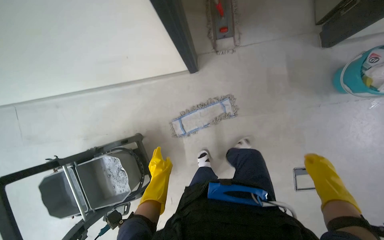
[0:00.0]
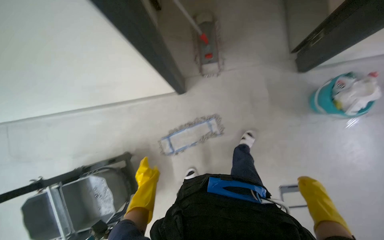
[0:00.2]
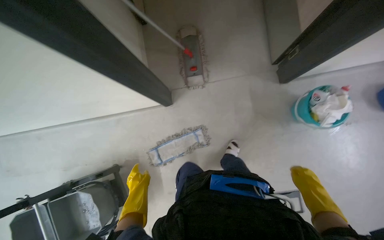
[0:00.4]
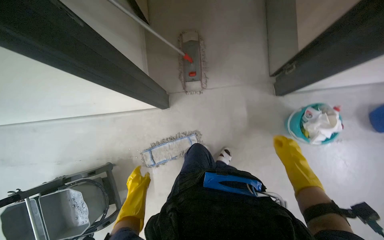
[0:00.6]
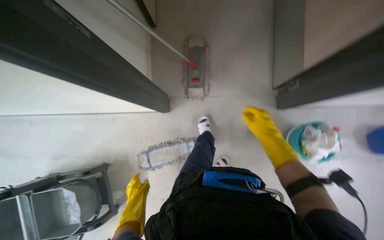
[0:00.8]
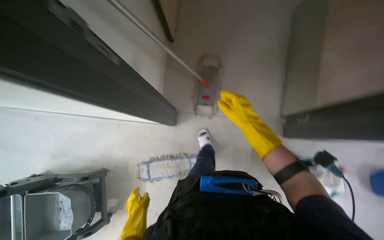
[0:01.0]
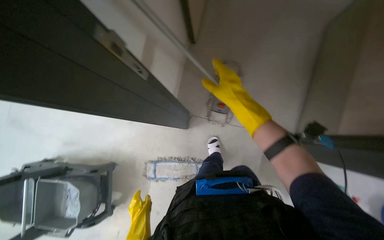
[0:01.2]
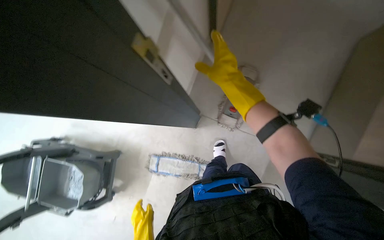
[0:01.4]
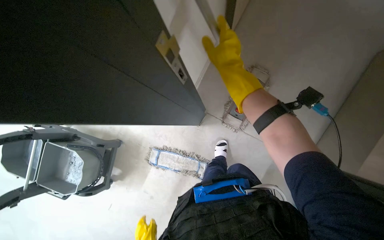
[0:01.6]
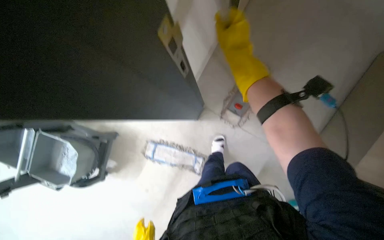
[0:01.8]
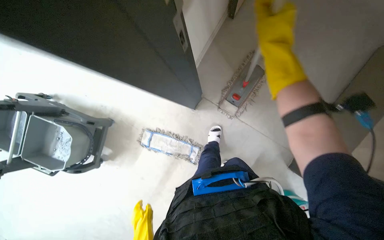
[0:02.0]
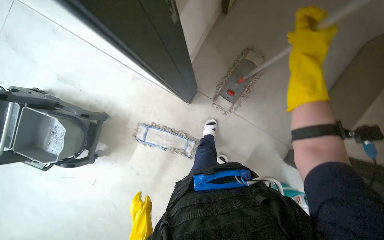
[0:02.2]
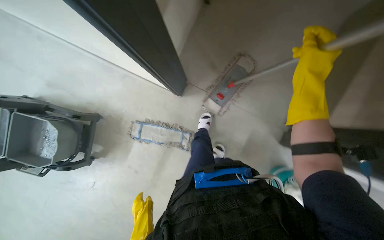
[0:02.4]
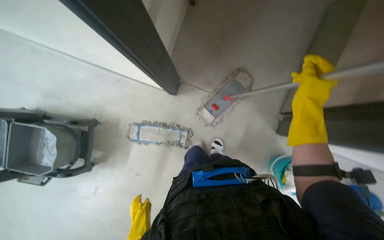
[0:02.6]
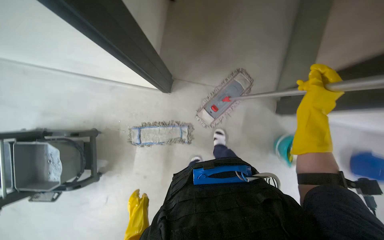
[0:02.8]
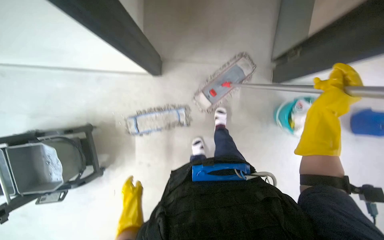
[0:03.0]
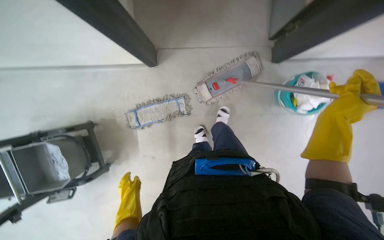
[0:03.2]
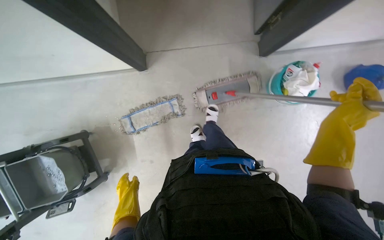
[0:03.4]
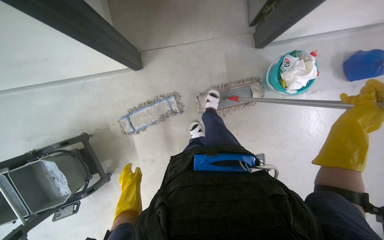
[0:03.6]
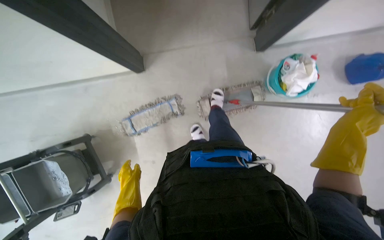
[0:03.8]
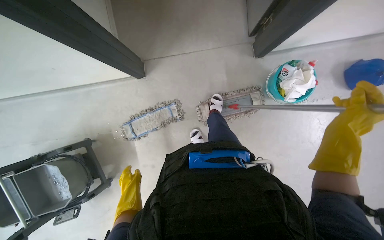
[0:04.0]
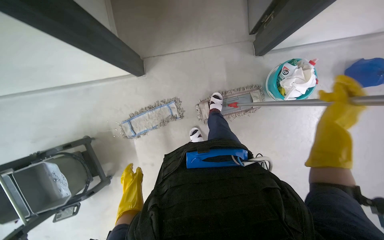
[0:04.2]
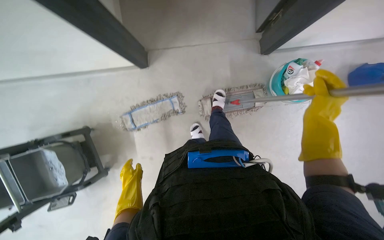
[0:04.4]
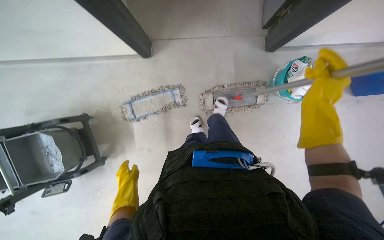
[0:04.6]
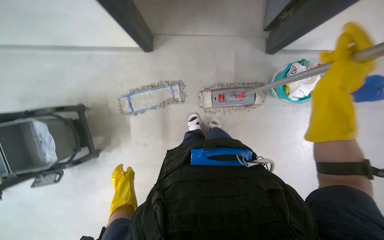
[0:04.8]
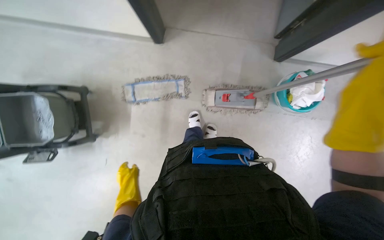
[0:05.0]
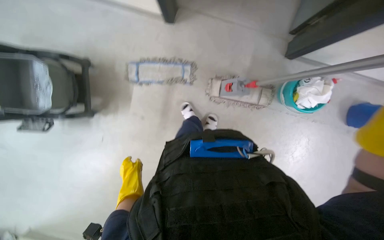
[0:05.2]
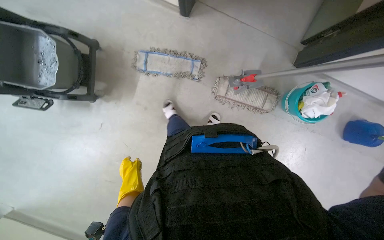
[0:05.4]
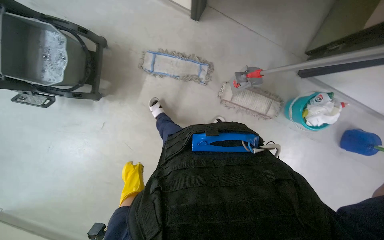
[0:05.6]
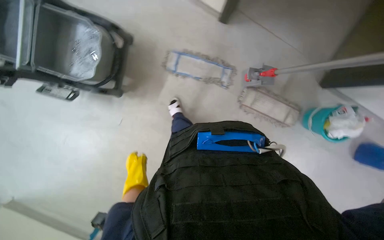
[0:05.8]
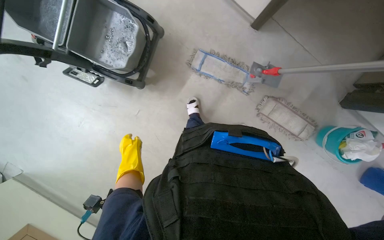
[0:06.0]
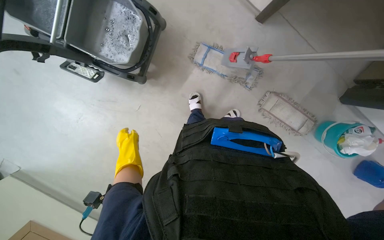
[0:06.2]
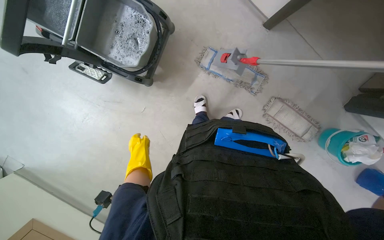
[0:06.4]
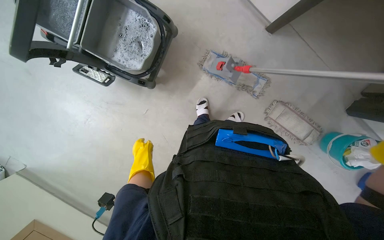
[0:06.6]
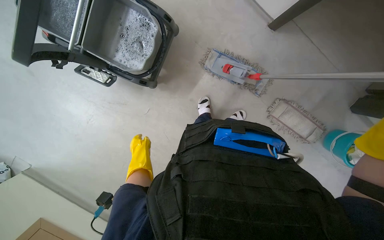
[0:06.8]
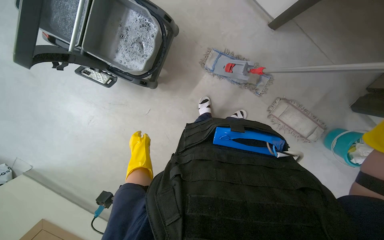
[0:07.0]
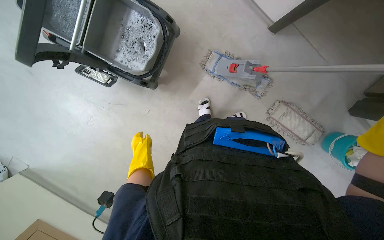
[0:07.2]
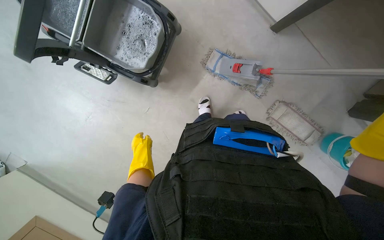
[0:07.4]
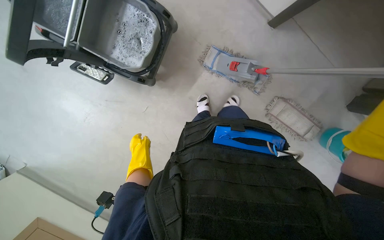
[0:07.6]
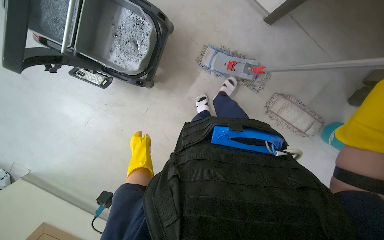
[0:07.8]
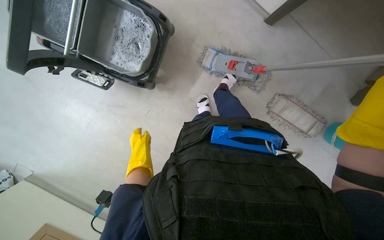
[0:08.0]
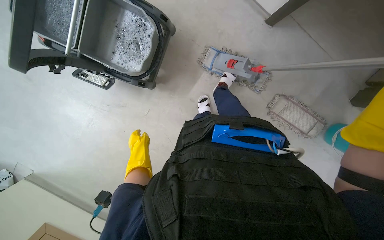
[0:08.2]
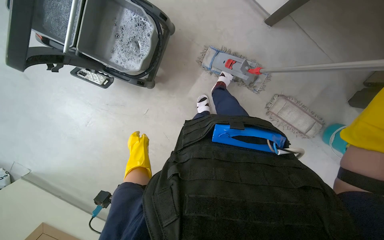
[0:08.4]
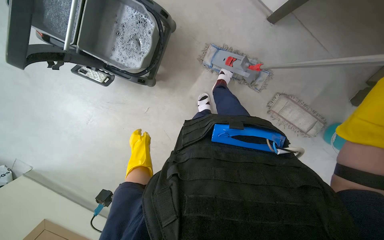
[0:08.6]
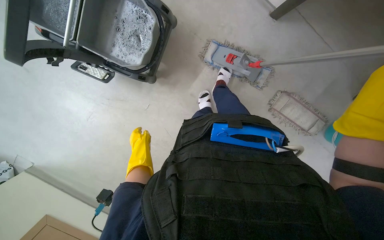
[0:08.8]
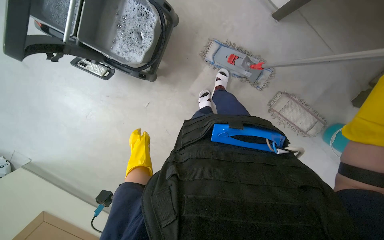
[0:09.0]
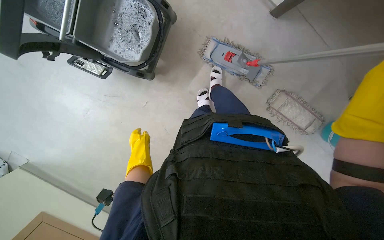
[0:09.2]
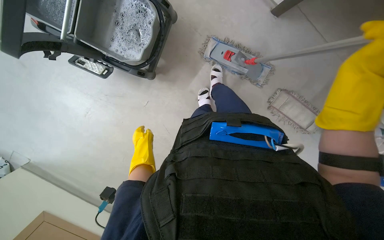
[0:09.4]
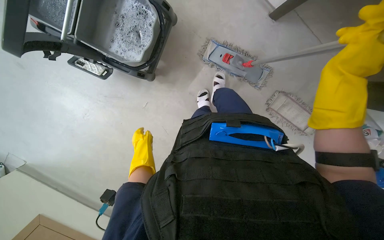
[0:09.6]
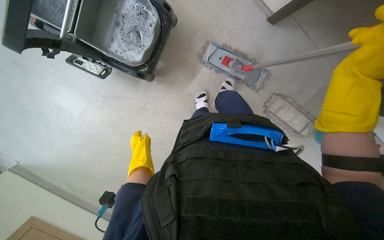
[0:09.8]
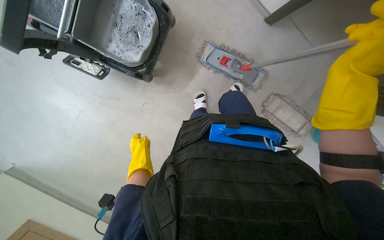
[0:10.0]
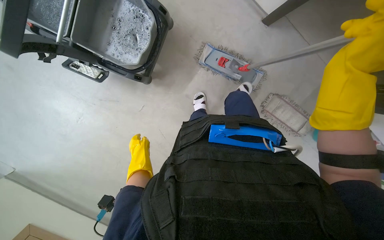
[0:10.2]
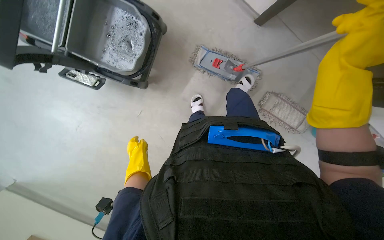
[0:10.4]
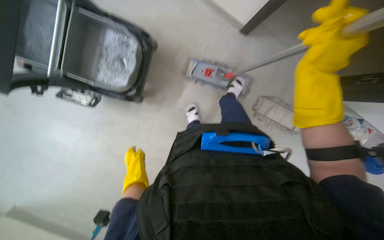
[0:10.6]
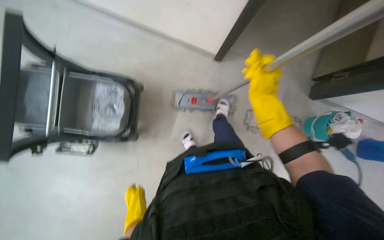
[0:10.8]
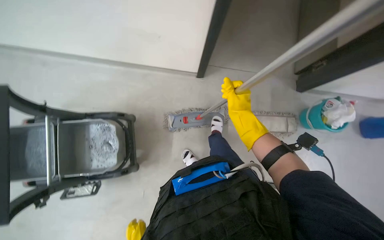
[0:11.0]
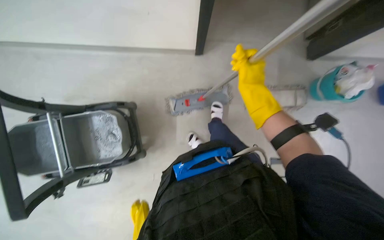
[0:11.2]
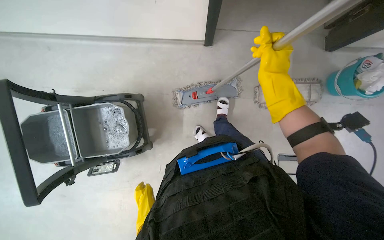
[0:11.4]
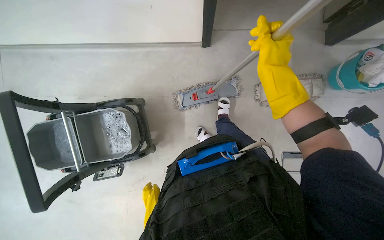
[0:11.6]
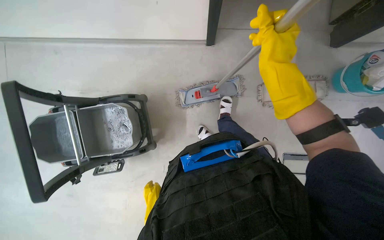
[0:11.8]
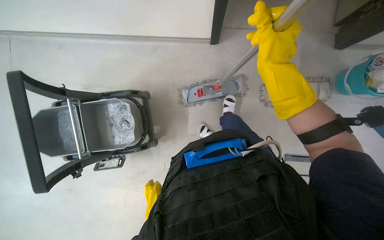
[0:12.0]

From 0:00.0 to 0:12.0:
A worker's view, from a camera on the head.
Job: mopping floor.
The whole recording: Mopping apartment floor. The worker mops the apartment floor with a flat mop, changing the mop head as needed.
From 0:00.0 to 0:01.6: The head travels approximately 50 cm. The scene turns some 35 degrees clockwise in the picture.
From 0:04.4 to 0:06.0: The wearer moves to the left, about 50 cm. The scene turns approximately 40 degrees clockwise in the picture.
From 0:10.4 to 0:12.0: The scene rotates counterclockwise by some 30 degrees.

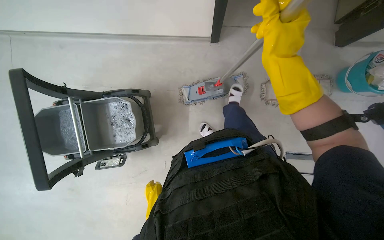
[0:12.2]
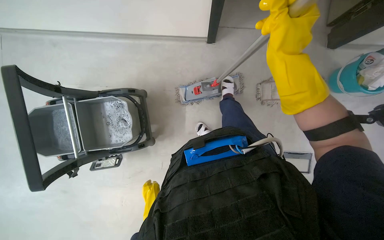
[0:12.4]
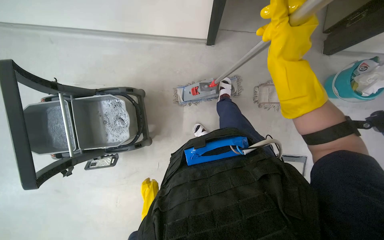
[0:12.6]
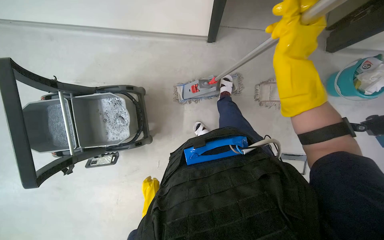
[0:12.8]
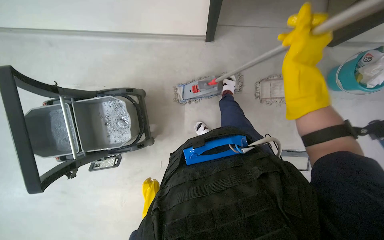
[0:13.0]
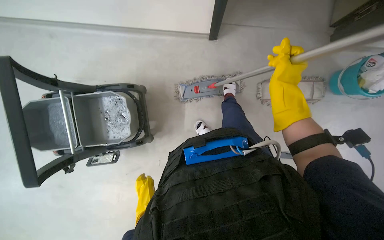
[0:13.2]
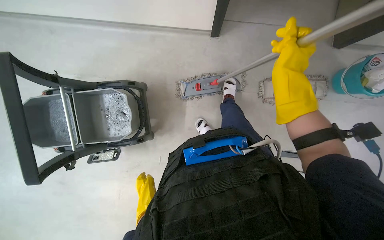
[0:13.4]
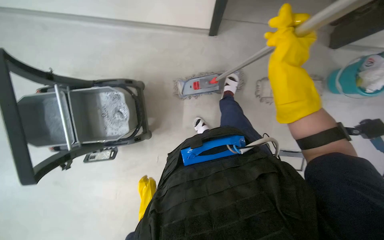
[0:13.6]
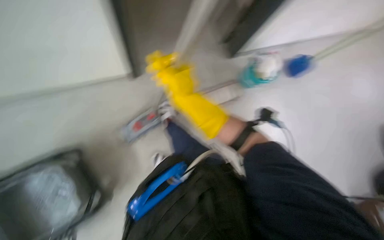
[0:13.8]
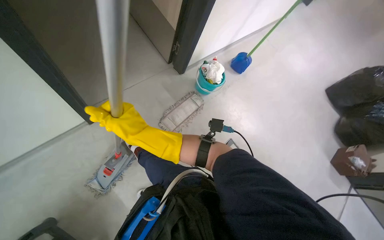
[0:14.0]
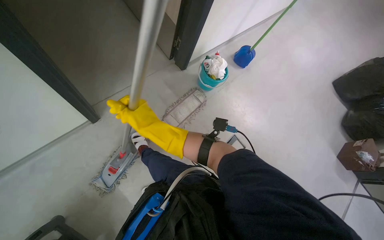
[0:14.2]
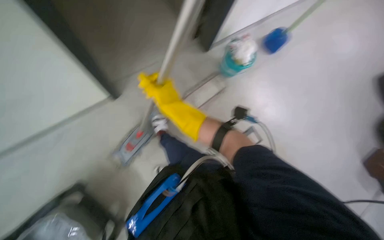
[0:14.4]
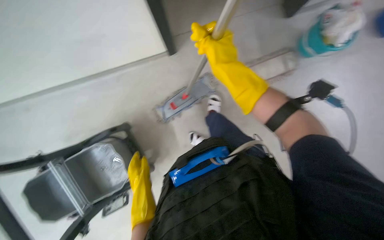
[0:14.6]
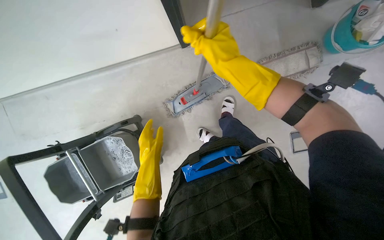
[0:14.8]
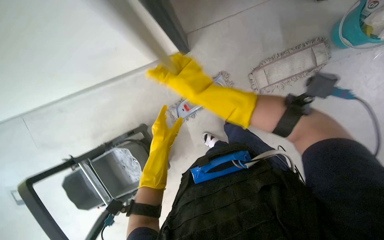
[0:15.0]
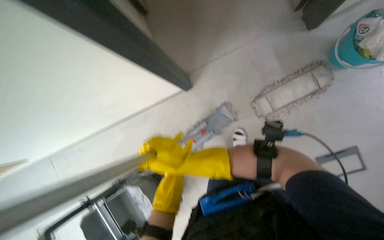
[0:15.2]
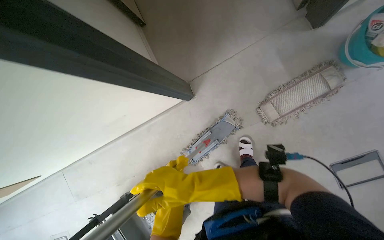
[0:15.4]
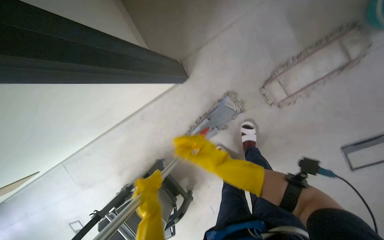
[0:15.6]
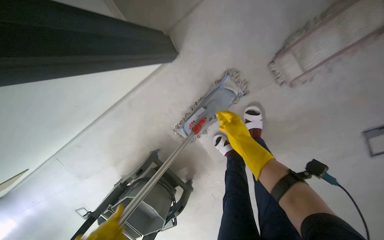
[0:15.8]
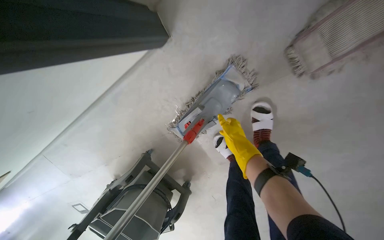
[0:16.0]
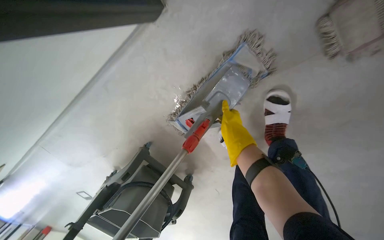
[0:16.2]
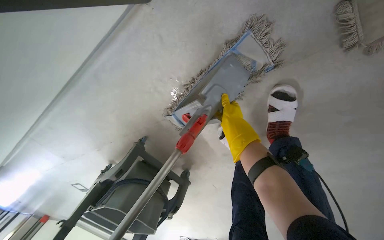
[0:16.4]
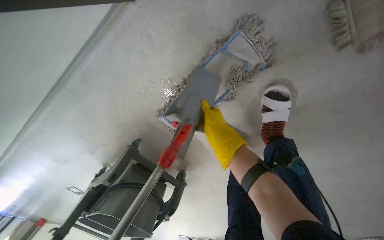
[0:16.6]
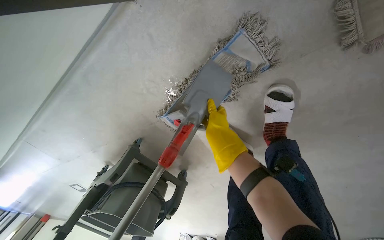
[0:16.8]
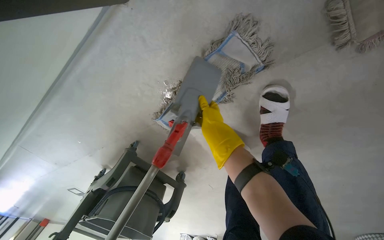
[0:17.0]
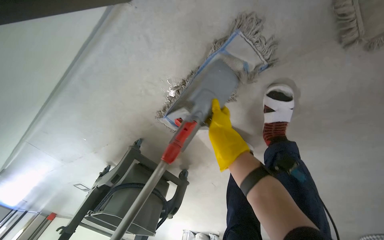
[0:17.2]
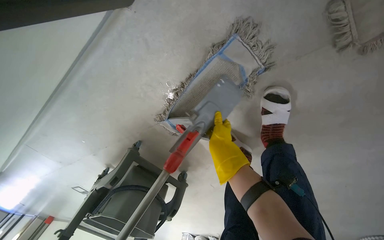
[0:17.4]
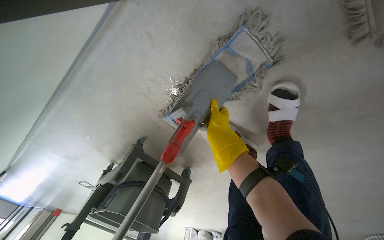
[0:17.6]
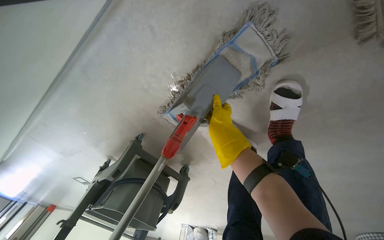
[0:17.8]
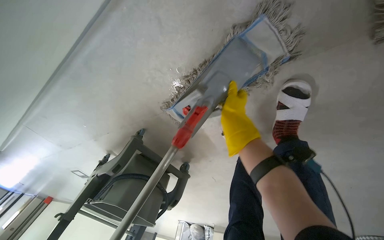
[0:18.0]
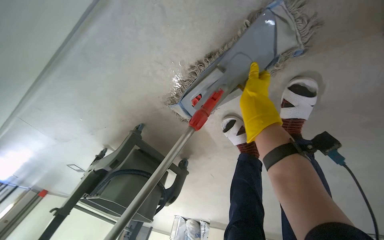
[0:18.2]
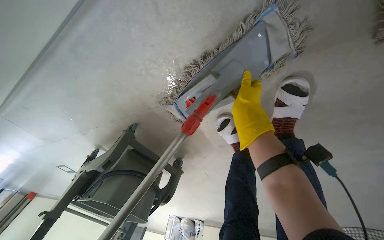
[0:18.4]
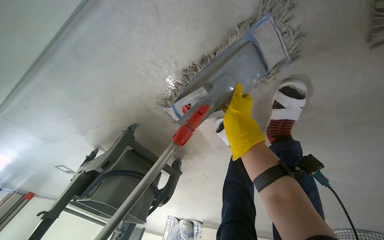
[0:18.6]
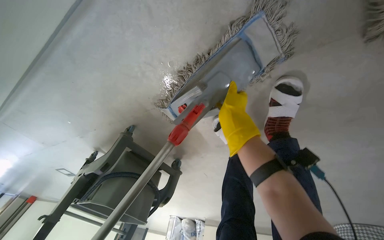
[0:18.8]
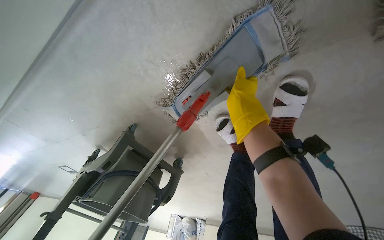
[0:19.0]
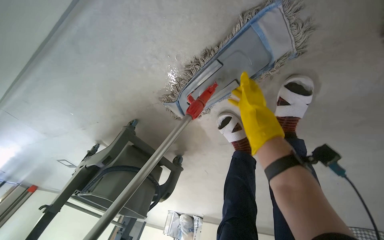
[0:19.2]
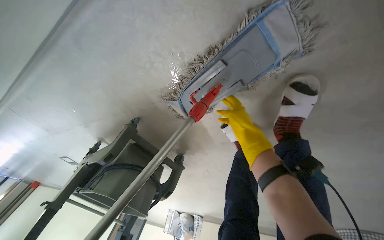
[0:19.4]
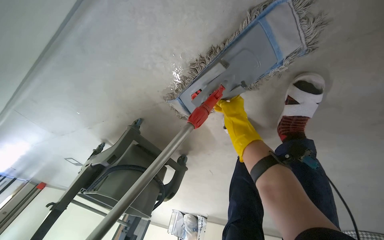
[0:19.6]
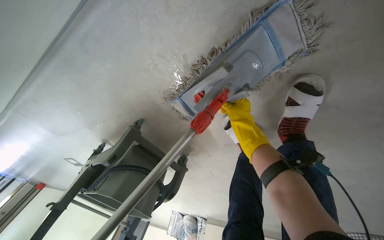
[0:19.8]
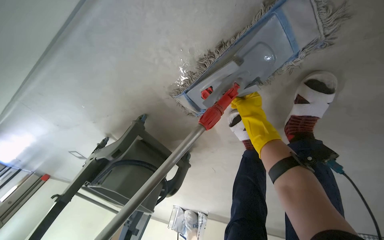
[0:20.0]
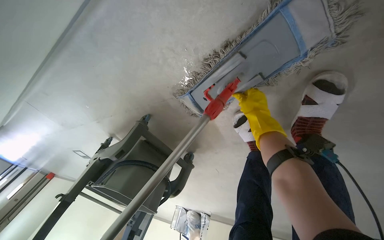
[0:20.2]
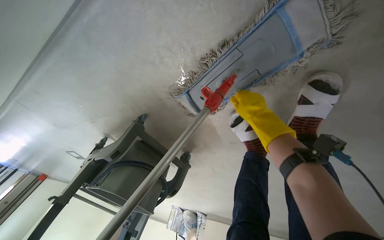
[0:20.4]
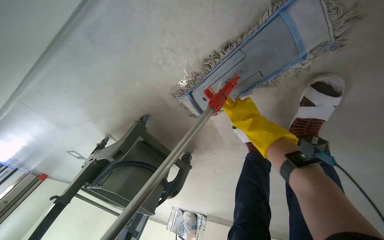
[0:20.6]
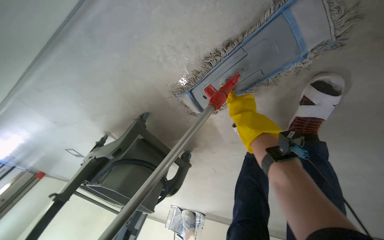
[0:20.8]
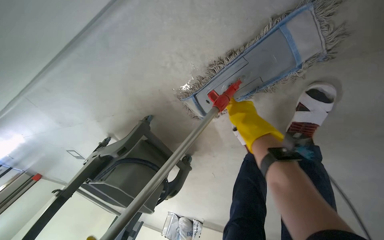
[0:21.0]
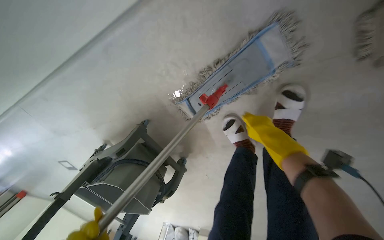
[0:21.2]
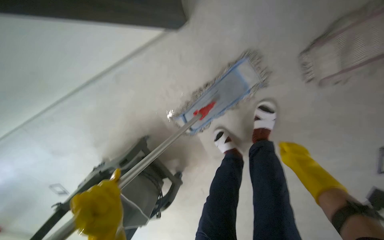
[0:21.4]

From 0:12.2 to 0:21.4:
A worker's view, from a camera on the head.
Job: mopping floor.
The whole recording: Mopping apartment floor. The worker mops the apartment floor with a flat mop, changing the mop head as needed.
From 0:12.2 to 0:13.8: The wearer's head swings about 25 degrees to the right.
From 0:13.8 to 0:15.2: The camera sweeps to the left, by some 25 degrees.
From 0:15.2 to 0:16.8: The head travels about 70 cm. The wearer looks approximately 35 degrees further downward.
From 0:18.4 to 0:19.8: The right hand is displaced farther from the camera by approximately 10 cm.
From 0:19.8 to 0:21.4: The camera pitches upward, by approximately 15 degrees. The right hand travels down the picture and to the right by about 25 cm.
